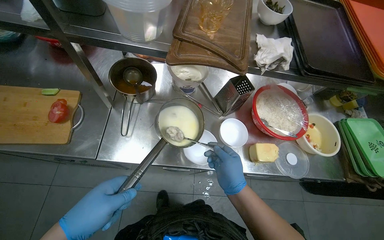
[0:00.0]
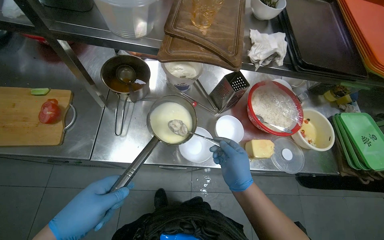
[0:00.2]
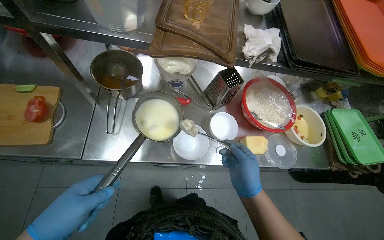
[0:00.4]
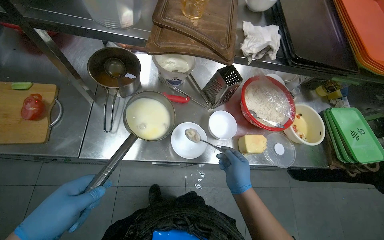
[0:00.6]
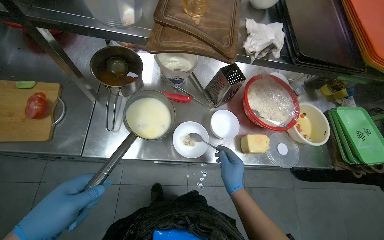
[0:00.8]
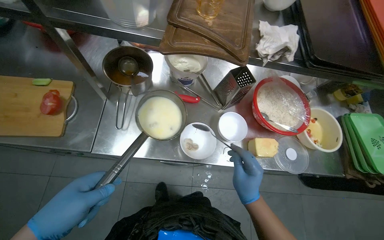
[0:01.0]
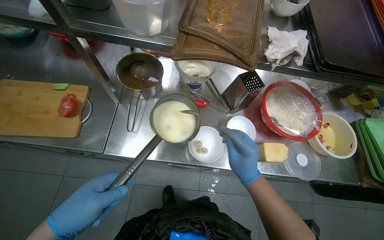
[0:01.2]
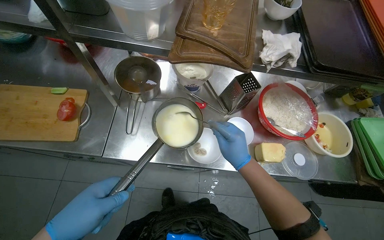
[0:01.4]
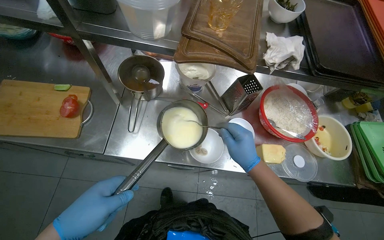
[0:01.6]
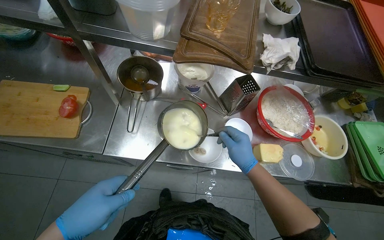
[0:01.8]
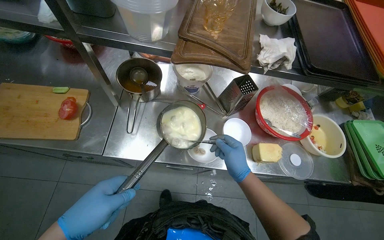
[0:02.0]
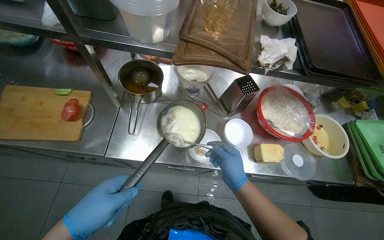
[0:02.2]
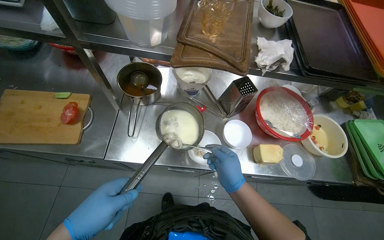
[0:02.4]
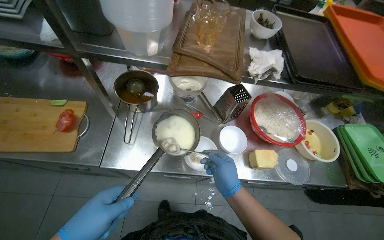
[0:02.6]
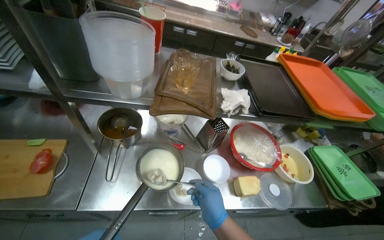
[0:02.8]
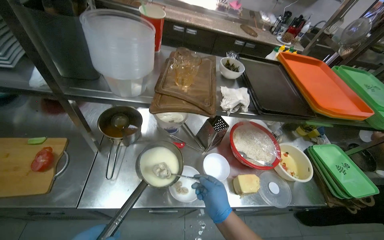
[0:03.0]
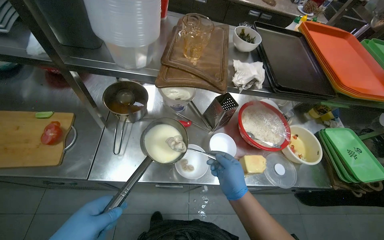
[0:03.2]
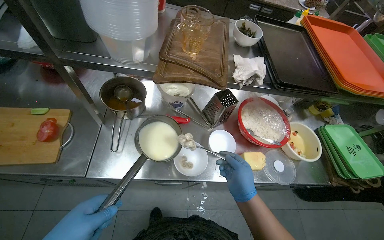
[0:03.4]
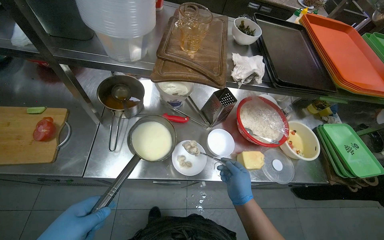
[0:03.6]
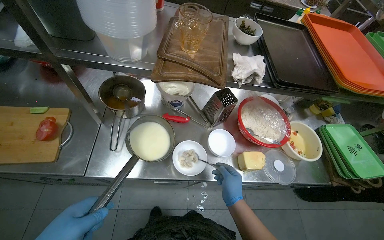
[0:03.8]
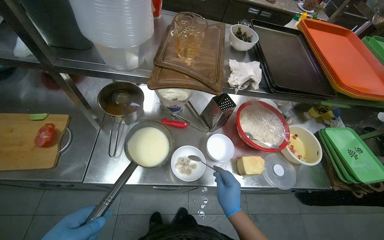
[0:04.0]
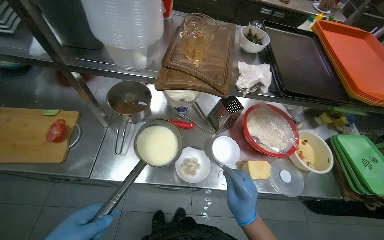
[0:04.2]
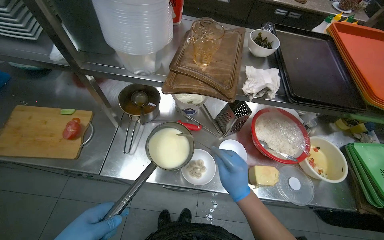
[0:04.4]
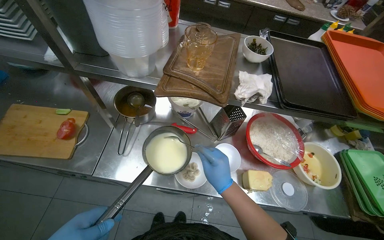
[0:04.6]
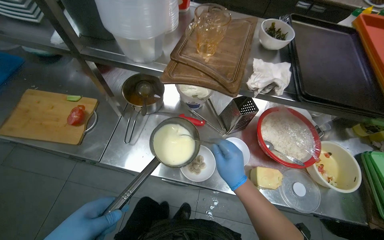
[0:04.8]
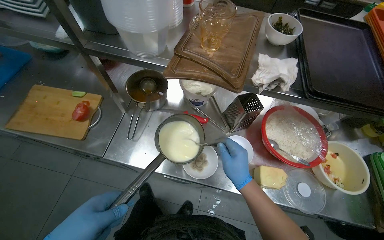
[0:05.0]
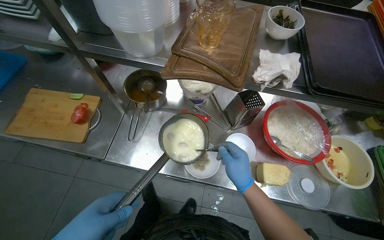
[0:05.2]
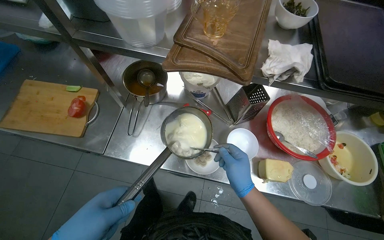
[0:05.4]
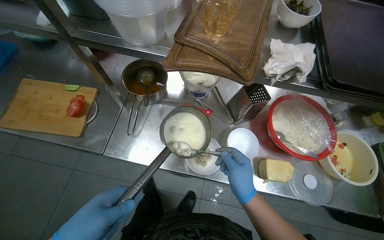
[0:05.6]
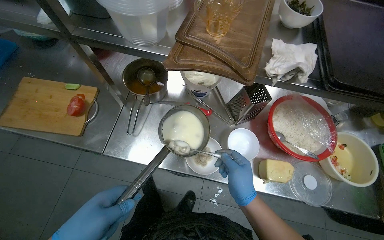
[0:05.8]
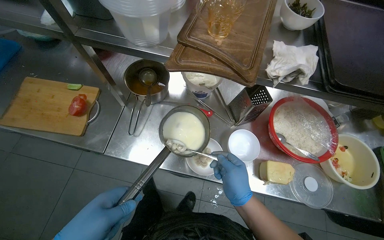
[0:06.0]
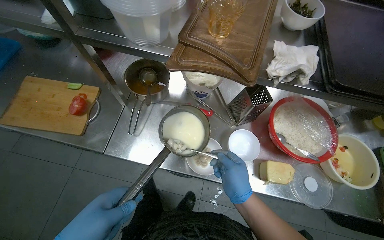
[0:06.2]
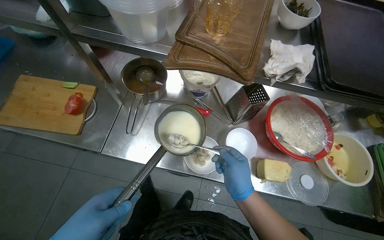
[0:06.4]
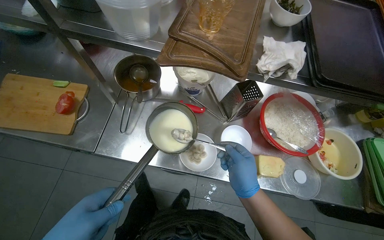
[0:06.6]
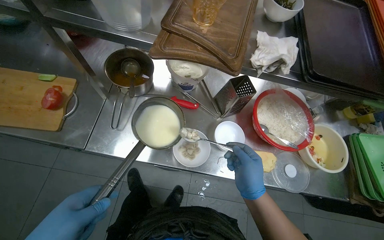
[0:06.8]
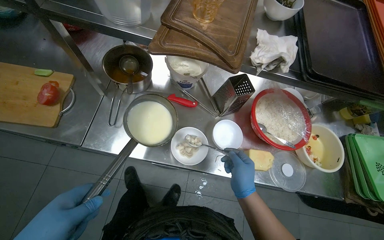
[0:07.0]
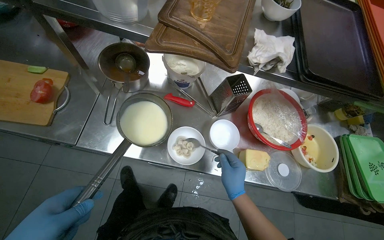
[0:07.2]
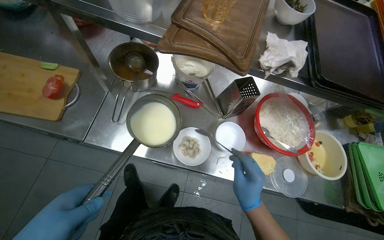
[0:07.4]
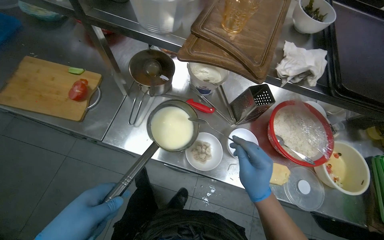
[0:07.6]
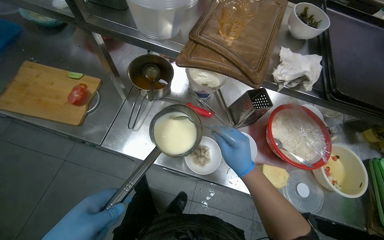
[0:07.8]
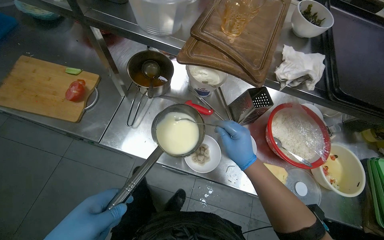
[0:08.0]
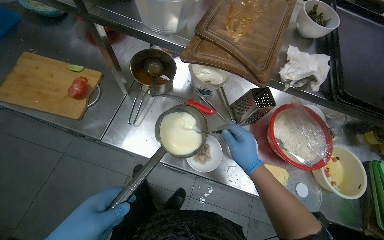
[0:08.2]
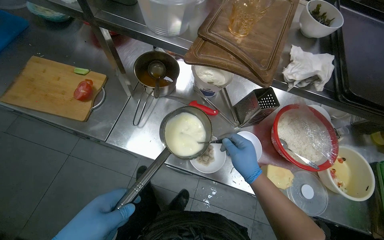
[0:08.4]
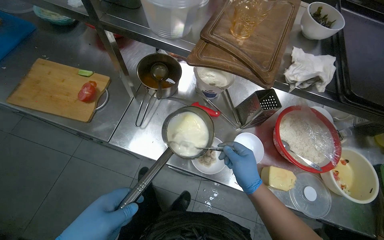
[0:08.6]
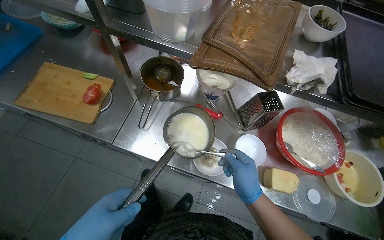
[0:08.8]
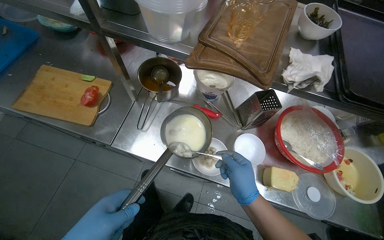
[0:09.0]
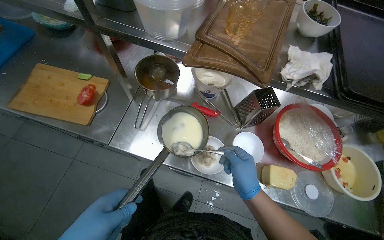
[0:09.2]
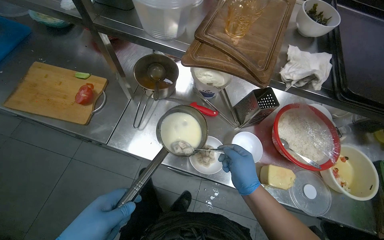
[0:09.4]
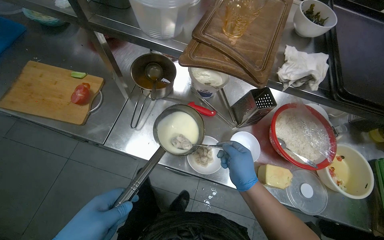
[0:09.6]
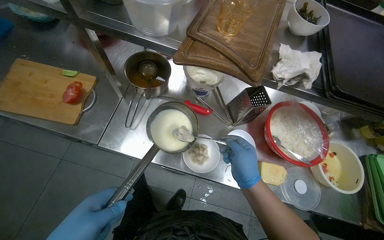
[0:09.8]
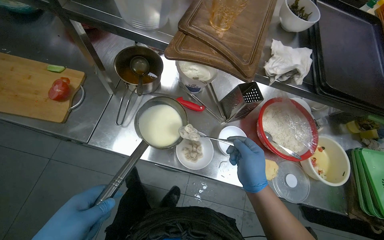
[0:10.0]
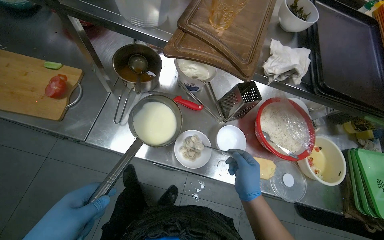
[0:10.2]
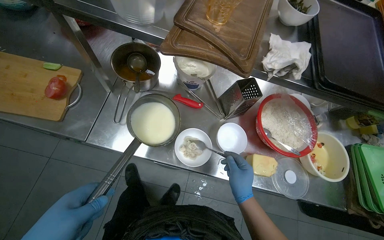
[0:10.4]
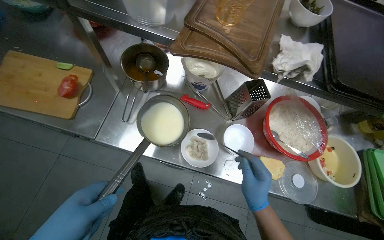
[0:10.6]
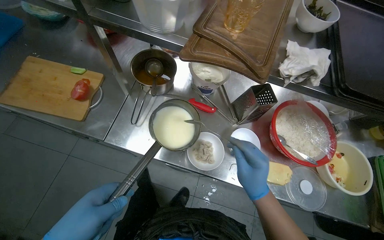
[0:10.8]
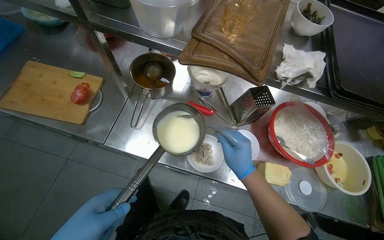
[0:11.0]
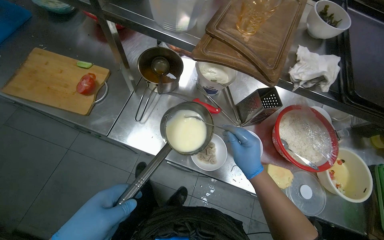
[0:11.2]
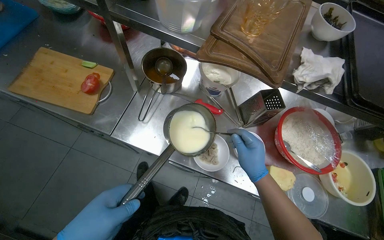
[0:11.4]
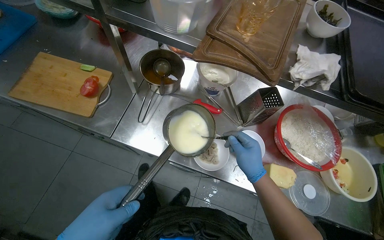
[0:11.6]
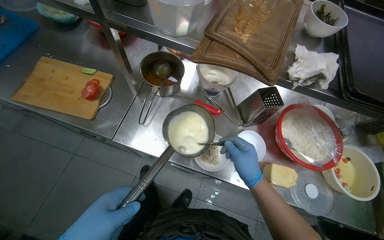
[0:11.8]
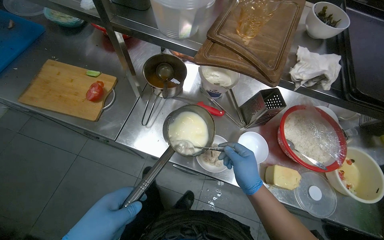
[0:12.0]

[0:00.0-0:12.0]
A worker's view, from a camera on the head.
Job: preparing food.
The whole recording: Scooping items into bowl. The worker scoops small items from a pot into a white bowl.
0:00.0 to 0:01.6: The hands are busy where they are.
0:01.6 to 0:03.0: The view tilts roughly 15 degrees upward.

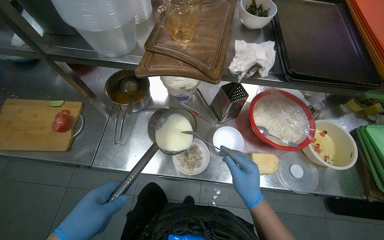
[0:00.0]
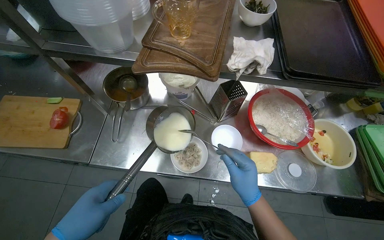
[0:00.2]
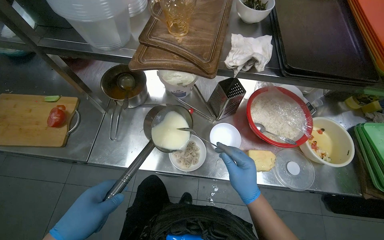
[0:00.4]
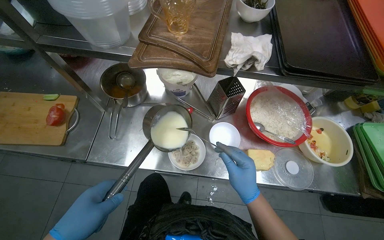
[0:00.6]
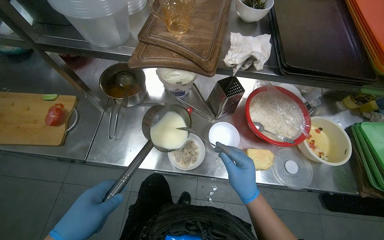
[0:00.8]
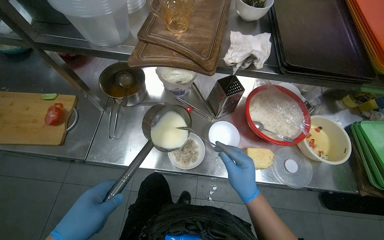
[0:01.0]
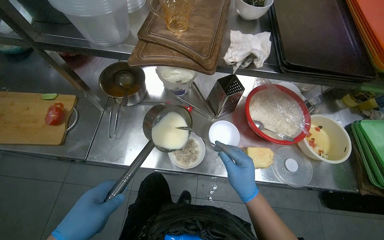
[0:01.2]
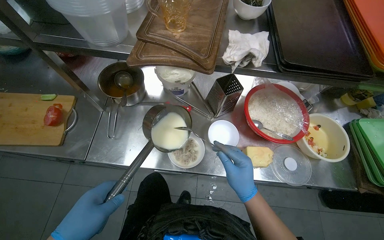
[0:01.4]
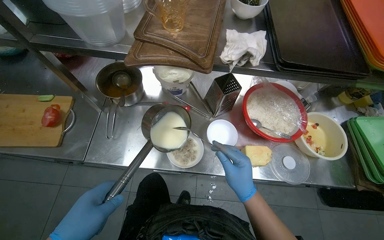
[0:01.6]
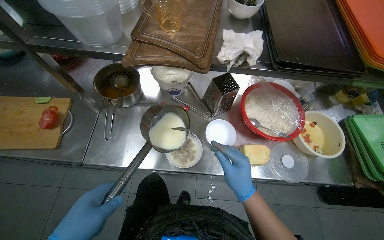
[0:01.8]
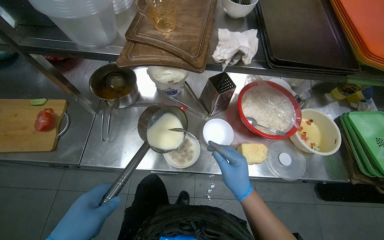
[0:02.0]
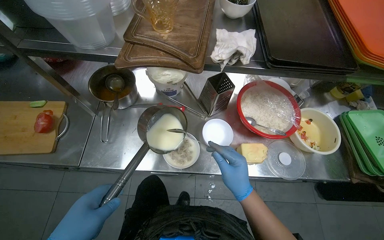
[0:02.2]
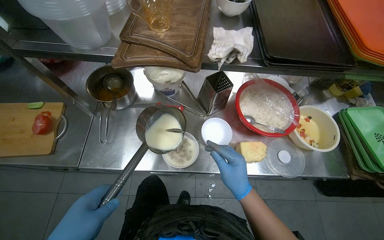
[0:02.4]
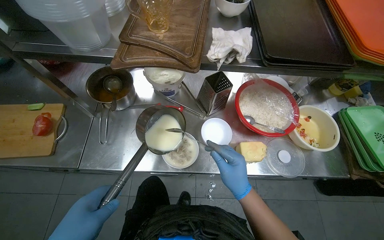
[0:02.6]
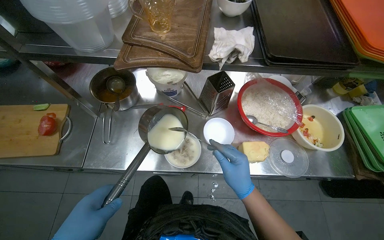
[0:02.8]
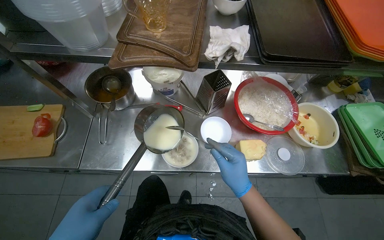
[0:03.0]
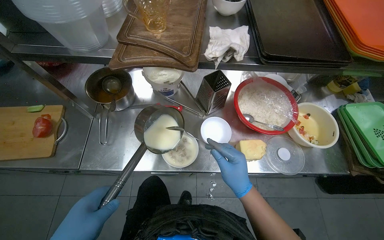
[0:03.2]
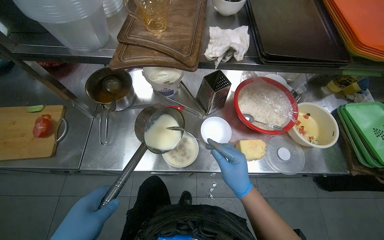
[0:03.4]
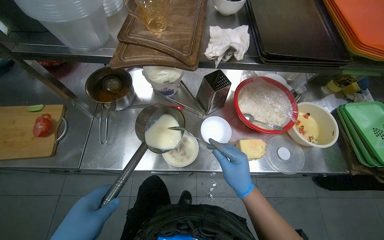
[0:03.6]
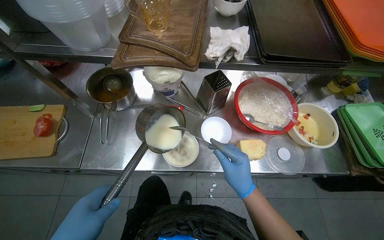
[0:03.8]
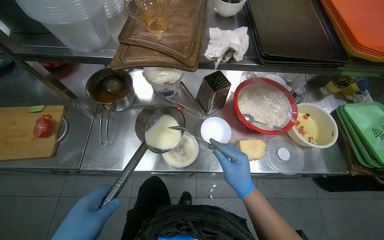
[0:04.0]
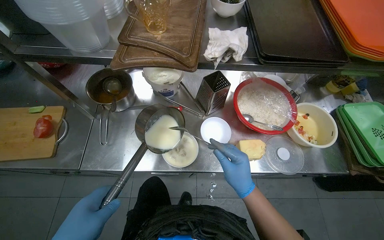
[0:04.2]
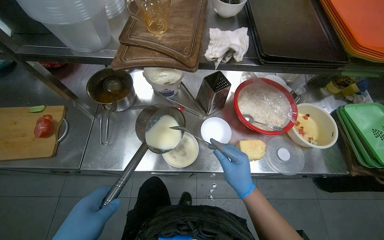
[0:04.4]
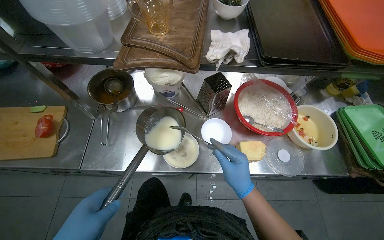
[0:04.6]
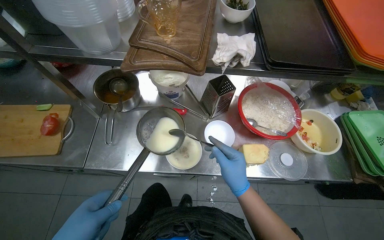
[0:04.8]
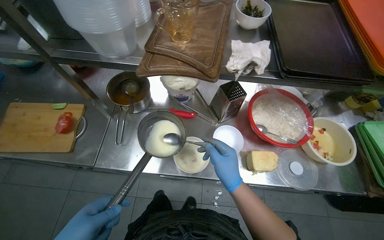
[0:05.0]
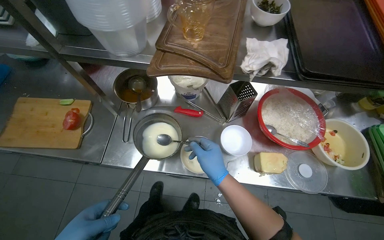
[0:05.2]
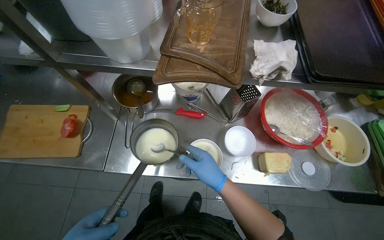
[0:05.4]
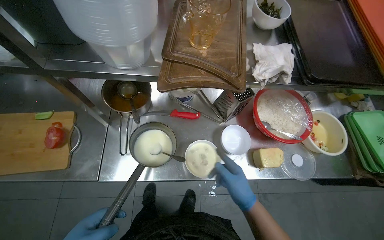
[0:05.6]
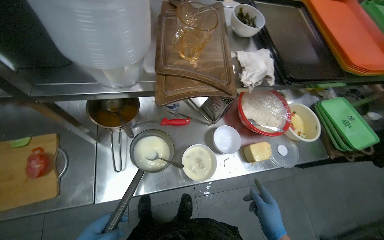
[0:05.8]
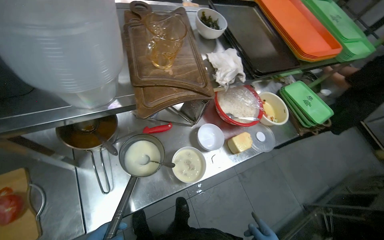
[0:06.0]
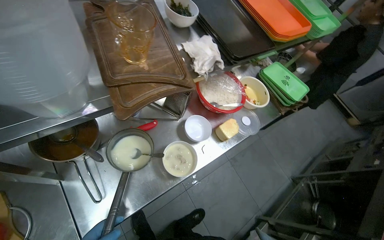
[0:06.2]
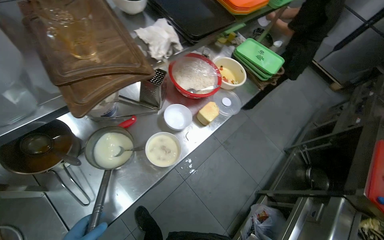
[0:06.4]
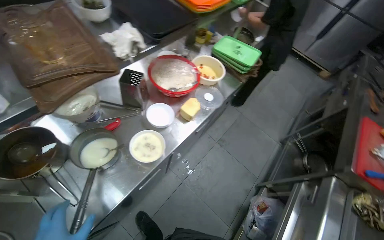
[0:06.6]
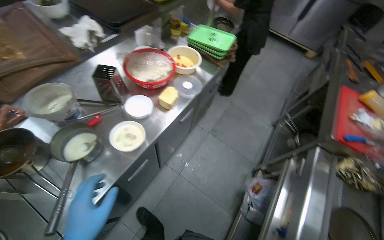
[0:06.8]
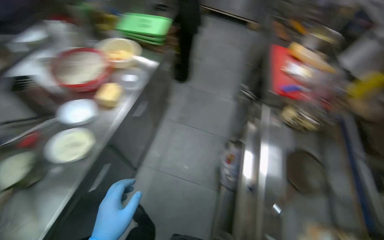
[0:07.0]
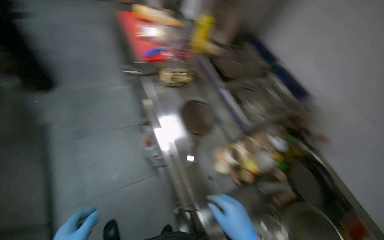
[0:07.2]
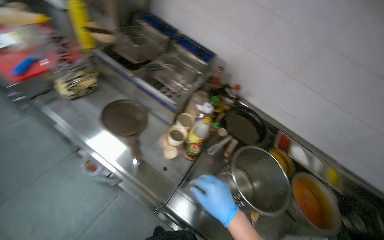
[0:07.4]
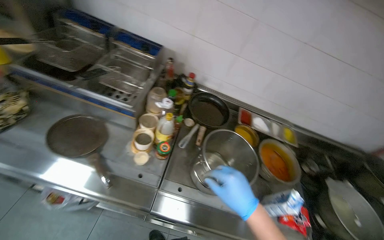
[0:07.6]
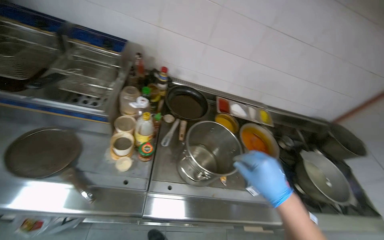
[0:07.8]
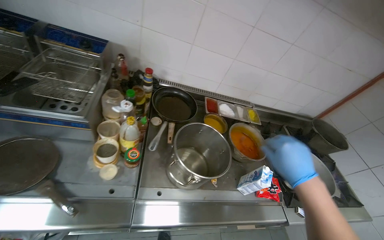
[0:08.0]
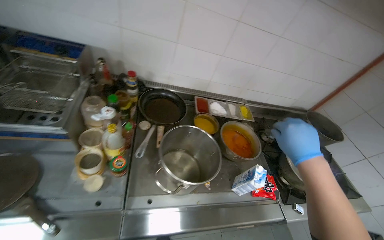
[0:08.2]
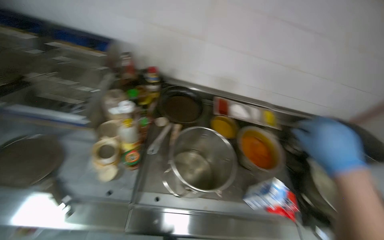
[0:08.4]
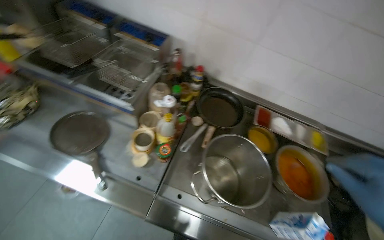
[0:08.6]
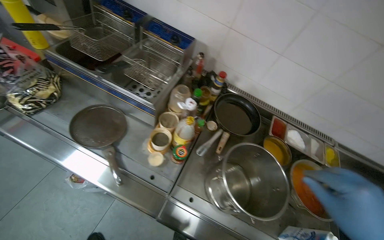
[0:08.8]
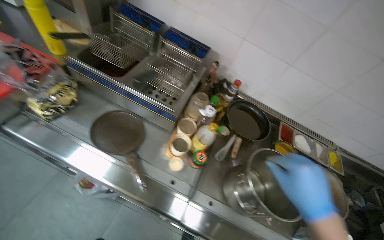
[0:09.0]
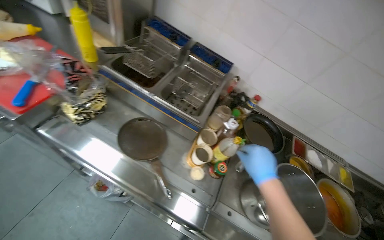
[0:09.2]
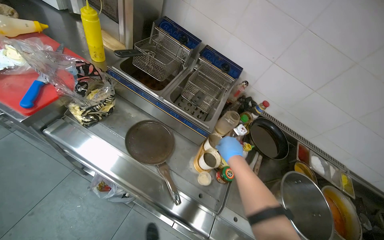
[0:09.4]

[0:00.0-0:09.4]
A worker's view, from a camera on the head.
Job: preparing food.
The whole recording: Scooping items into bowl. The worker scoops small items from a pot into a white bowl.
0:04.8 to 0:06.2: The head turns to the right by about 35 degrees.
0:06.2 to 0:07.8: The head travels about 80 cm. The head rotates some 140 degrees to the right. The view tips downward by approximately 25 degrees.
0:07.8 to 0:09.4: The wearer's head swings some 25 degrees to the left.
